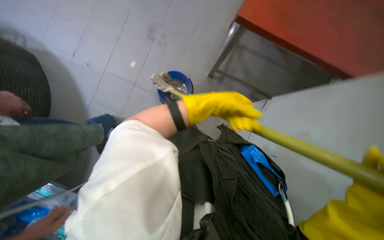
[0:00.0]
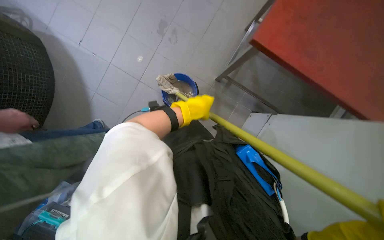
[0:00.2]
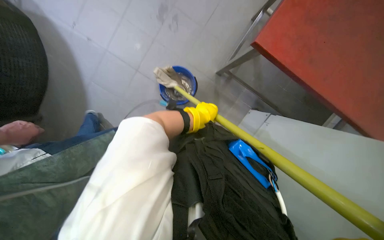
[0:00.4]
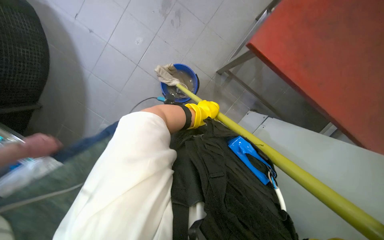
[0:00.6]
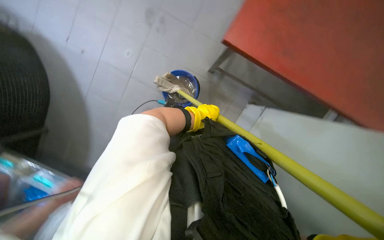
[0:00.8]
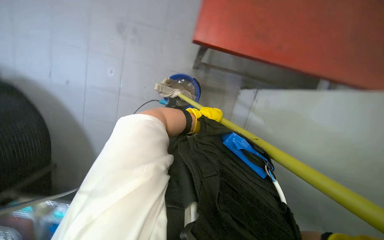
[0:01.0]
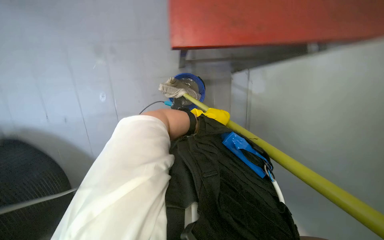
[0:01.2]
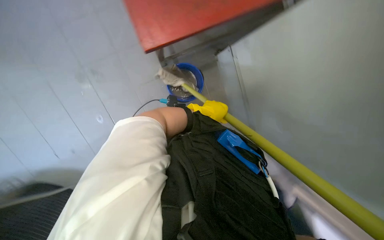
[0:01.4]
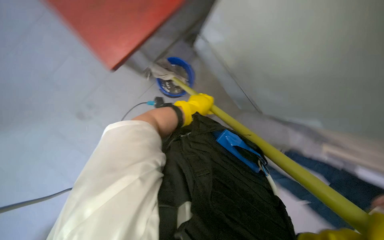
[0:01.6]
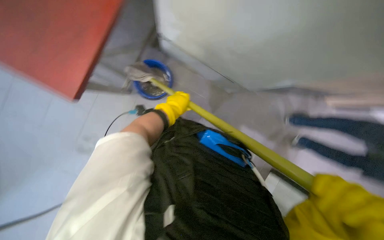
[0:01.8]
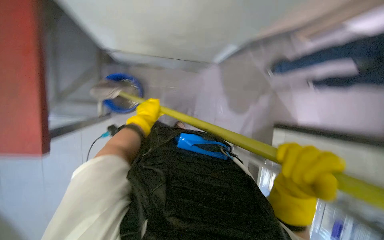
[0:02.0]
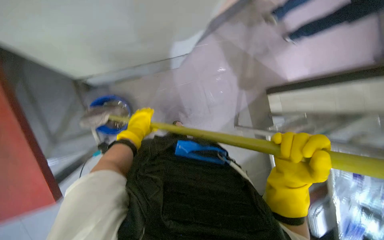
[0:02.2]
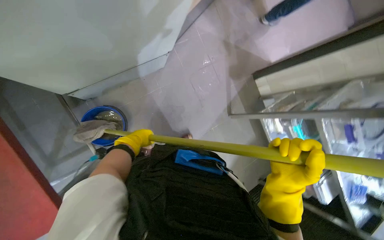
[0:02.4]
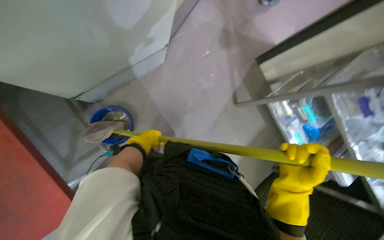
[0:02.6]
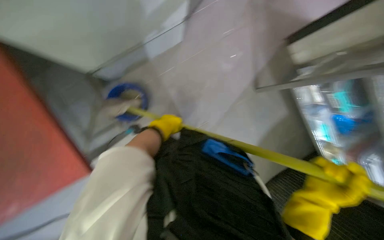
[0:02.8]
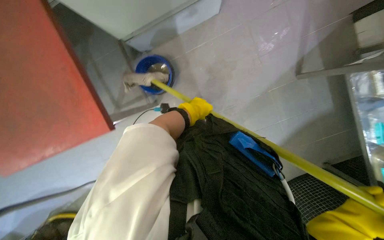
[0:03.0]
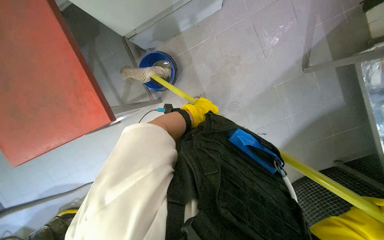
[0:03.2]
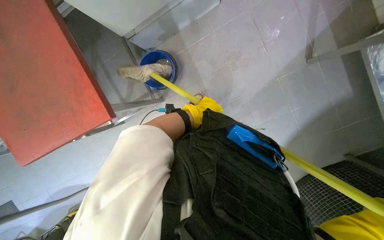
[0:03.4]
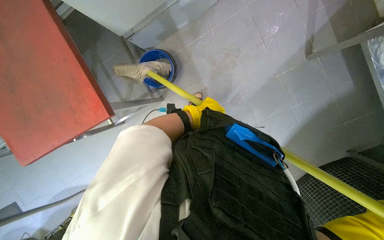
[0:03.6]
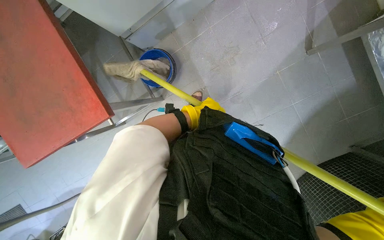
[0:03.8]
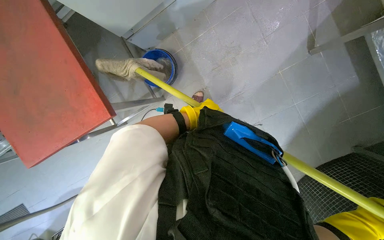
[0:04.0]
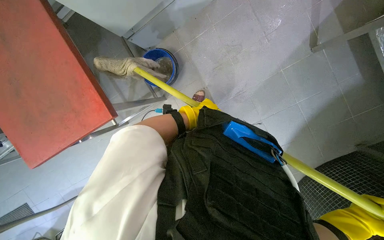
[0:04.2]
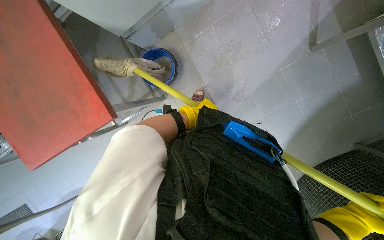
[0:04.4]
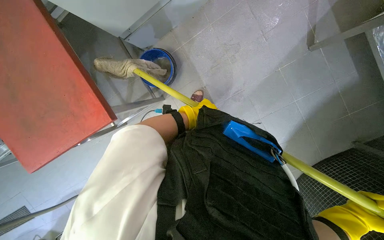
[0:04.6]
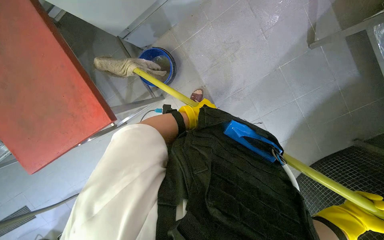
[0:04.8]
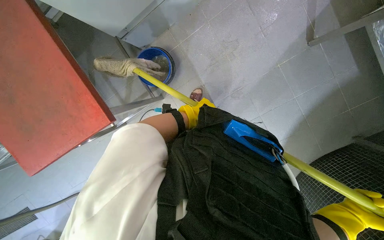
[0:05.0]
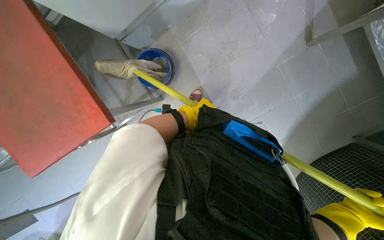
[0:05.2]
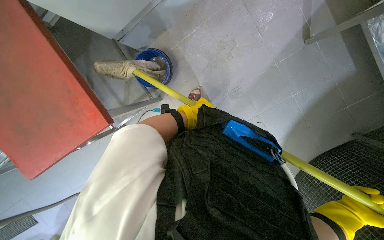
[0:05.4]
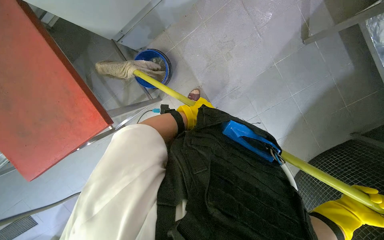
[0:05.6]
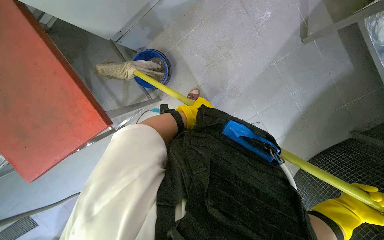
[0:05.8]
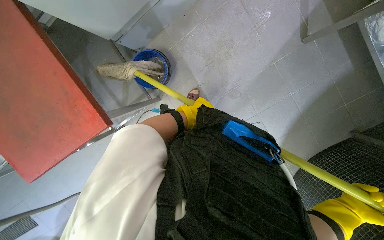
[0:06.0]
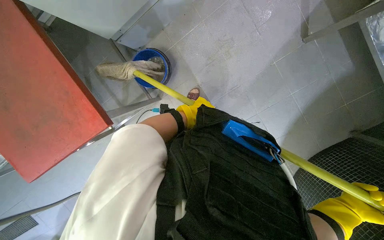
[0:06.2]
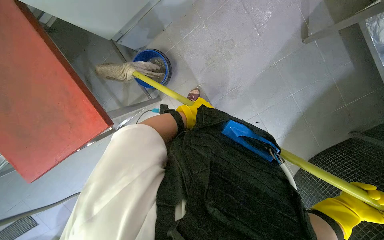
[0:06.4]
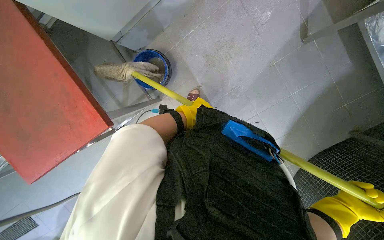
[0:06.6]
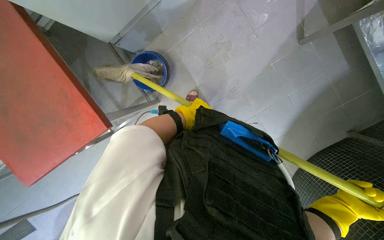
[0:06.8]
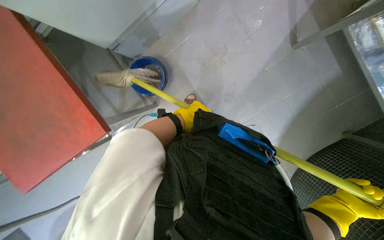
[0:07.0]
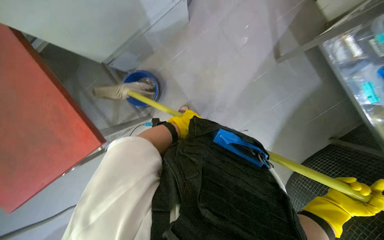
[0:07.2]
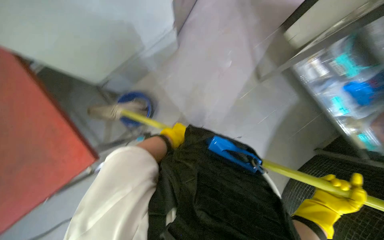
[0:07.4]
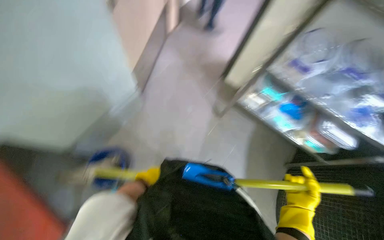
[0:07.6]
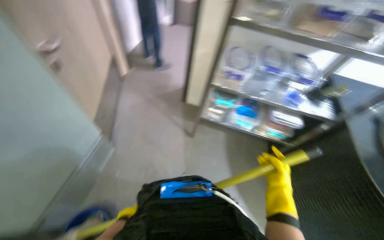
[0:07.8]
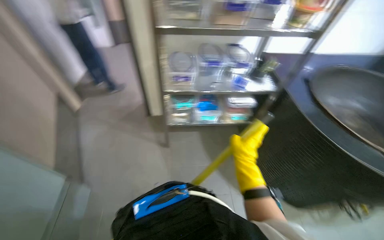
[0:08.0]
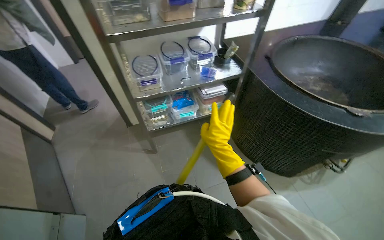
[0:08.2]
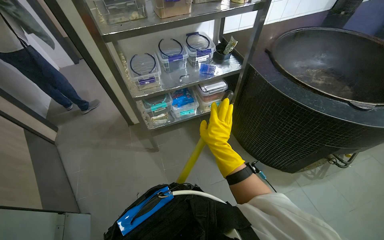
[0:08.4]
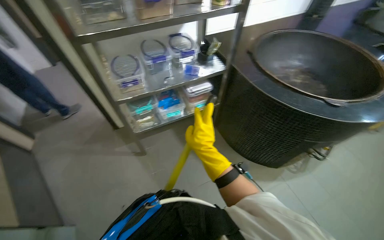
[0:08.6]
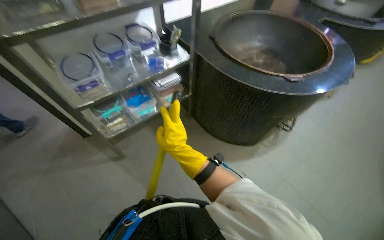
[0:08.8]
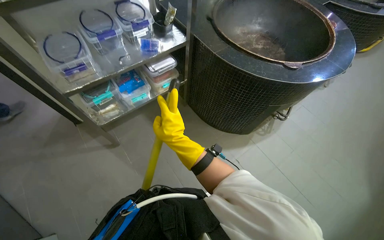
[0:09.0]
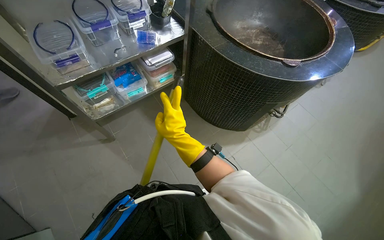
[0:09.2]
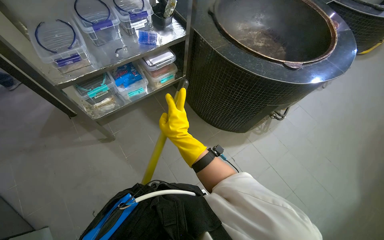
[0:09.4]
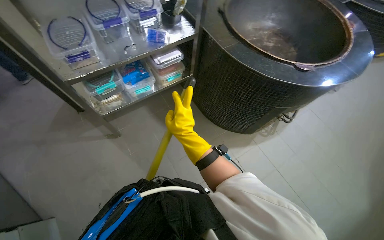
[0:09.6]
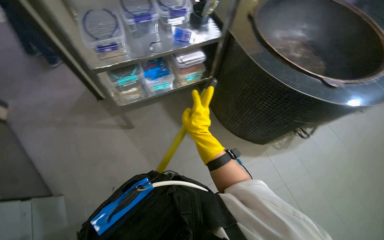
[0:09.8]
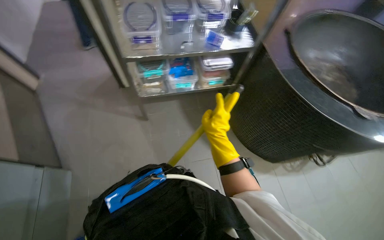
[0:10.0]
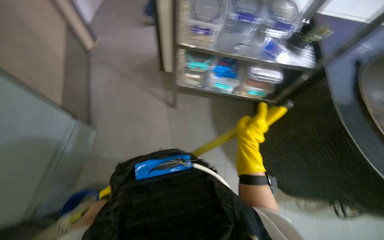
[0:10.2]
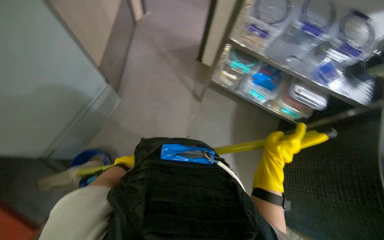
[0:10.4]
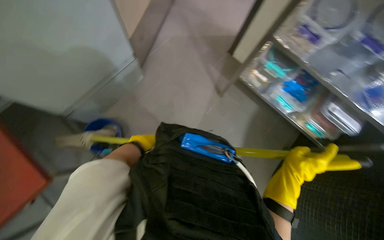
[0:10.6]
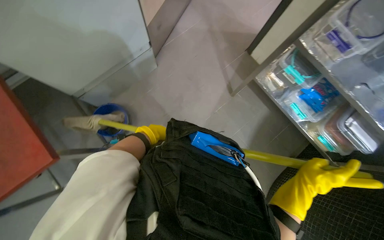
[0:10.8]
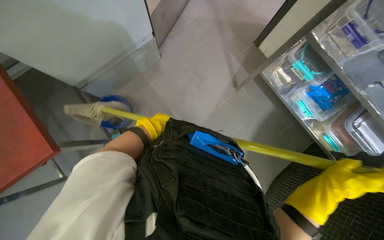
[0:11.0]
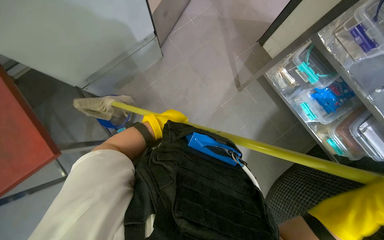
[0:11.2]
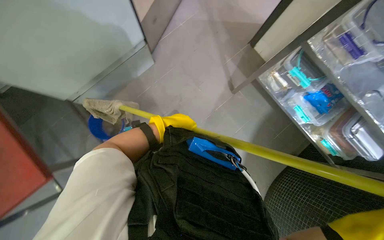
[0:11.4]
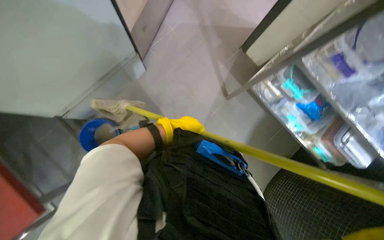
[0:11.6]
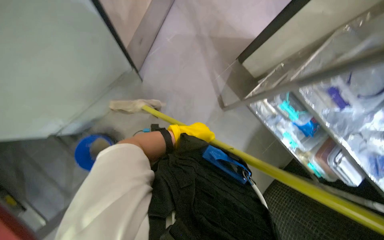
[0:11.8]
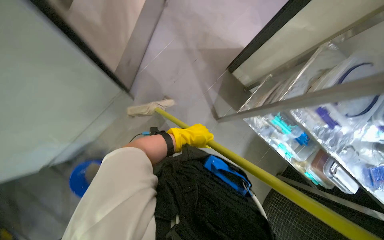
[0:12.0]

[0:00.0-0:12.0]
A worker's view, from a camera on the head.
Job: mopping floor.
The whole recording: Mopping kitchen floor. The worker mops the kitchen floor to clean up remaining debris and wet spots.
0:00.0 to 0:01.6: The scene rotates counterclockwise by roughly 35 degrees.
0:01.6 to 0:03.0: The camera sweeps to the left, by some 15 degrees. The view tilts some 15 degrees downward. The scene turns roughly 35 degrees counterclockwise in the picture.
0:03.0 to 0:04.4: The left hand travels farther from the camera by about 15 cm.
0:04.4 to 0:06.0: The left hand reaches some 10 cm farther from the camera, then returns.
0:06.0 to 0:07.6: The head turns to the right by roughly 25 degrees. The wearer looks approximately 35 degrees further upward.
0:07.6 to 0:09.0: The head rotates roughly 75 degrees to the right.
0:09.0 to 0:10.4: The wearer's head swings some 65 degrees to the left.
0:10.4 to 0:12.0: The scene rotates clockwise by about 30 degrees.

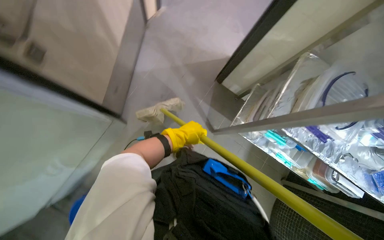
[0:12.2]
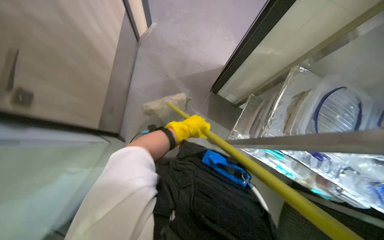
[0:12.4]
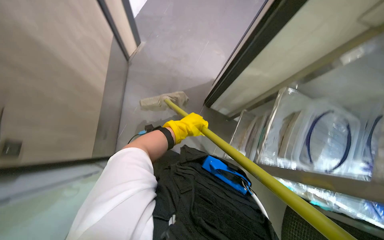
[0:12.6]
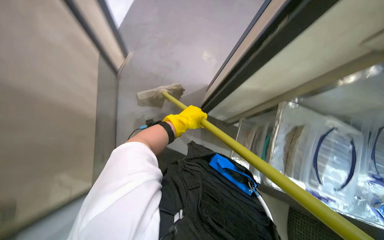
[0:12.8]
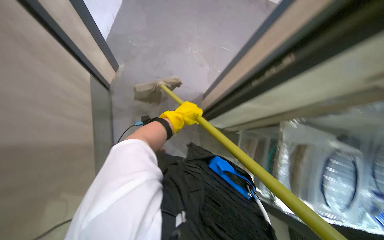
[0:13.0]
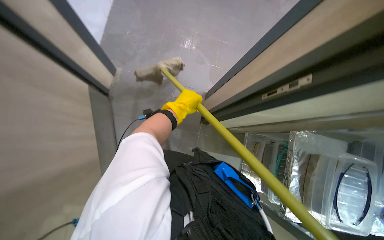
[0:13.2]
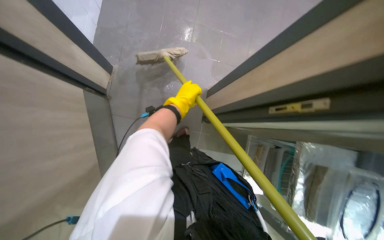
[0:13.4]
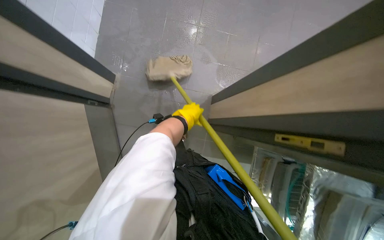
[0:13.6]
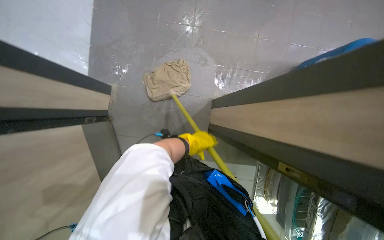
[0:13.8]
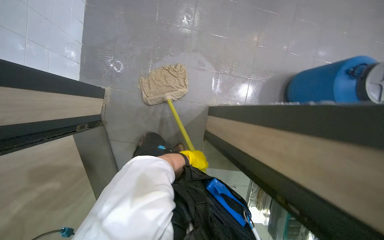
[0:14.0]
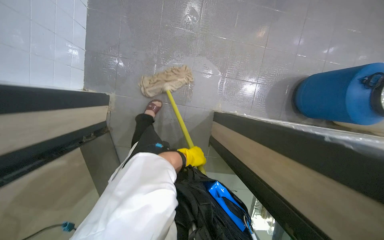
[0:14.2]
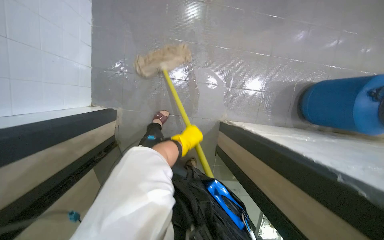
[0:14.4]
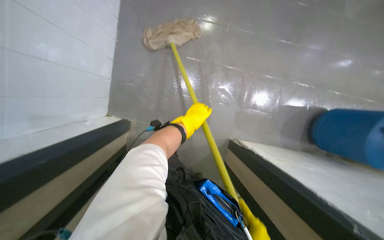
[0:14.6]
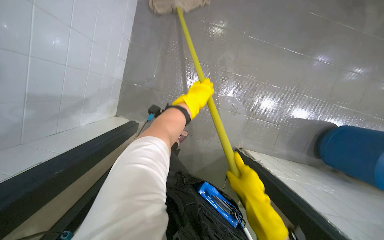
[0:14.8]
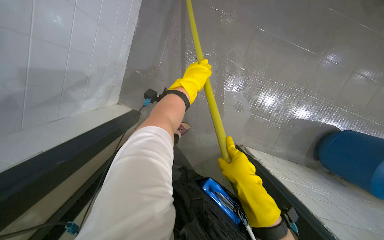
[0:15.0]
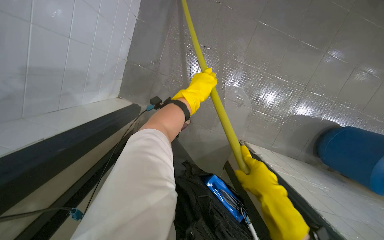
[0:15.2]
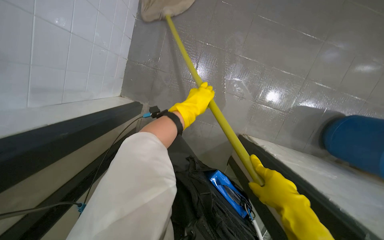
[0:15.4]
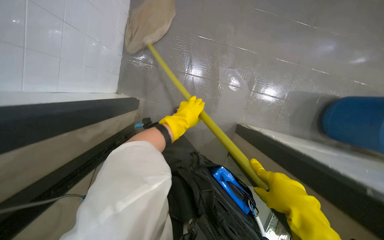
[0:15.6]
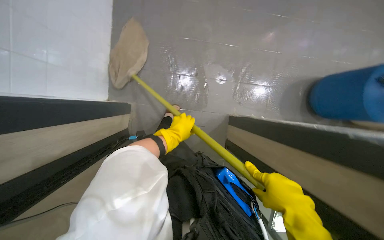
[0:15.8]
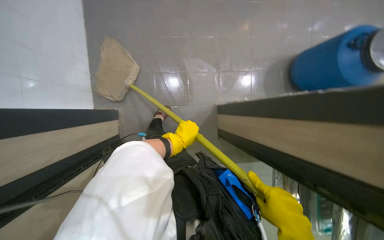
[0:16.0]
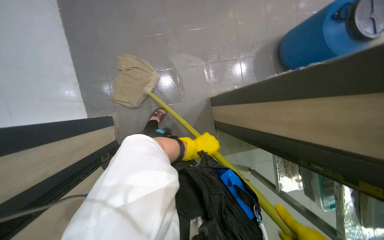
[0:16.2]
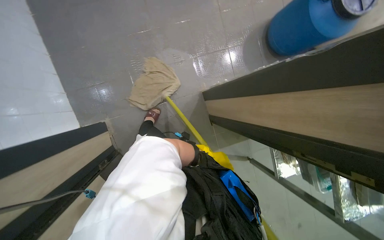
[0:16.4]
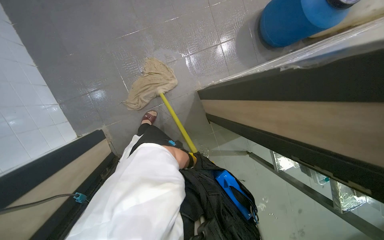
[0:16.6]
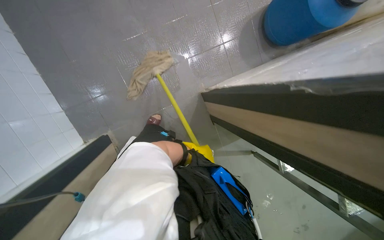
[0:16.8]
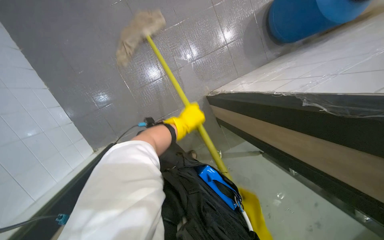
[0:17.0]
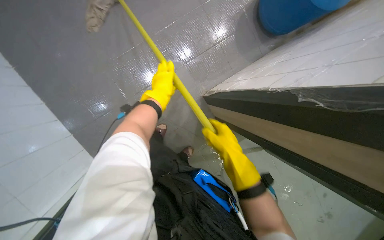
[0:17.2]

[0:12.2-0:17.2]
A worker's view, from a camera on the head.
Job: mopping floor.
The whole recording: Mopping kitchen floor. The worker mops the kitchen floor to clean up remaining debris and wet spots.
0:12.2 to 0:13.8: The wearer moves approximately 40 cm.
0:13.8 to 0:15.6: The camera travels approximately 60 cm. The wearer looks roughly 15 degrees further downward.
0:15.6 to 0:17.2: The scene rotates counterclockwise by approximately 50 degrees.

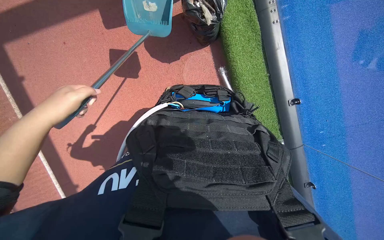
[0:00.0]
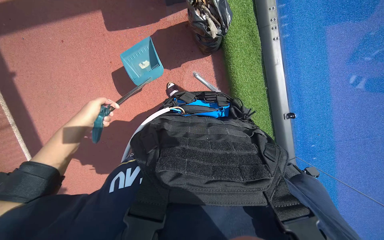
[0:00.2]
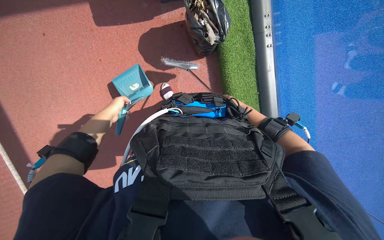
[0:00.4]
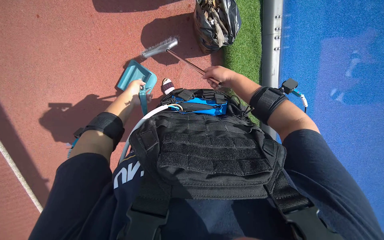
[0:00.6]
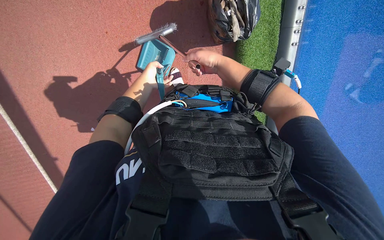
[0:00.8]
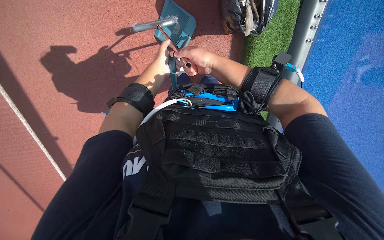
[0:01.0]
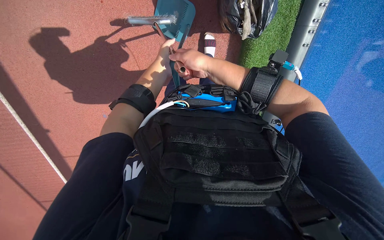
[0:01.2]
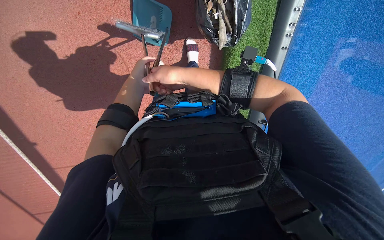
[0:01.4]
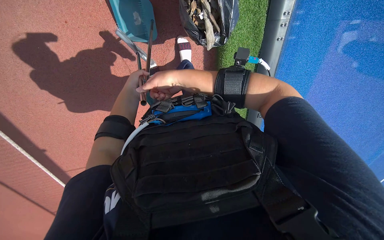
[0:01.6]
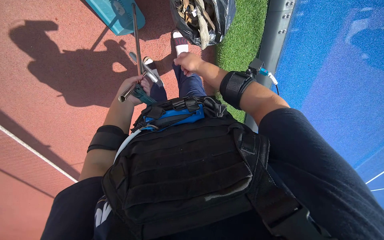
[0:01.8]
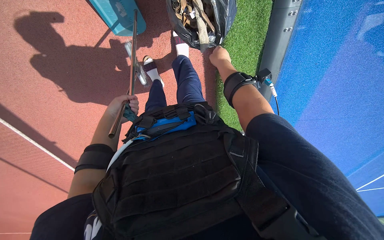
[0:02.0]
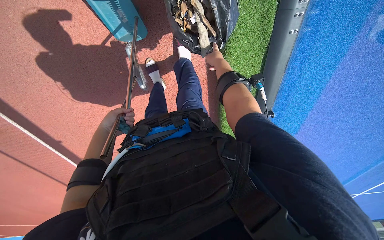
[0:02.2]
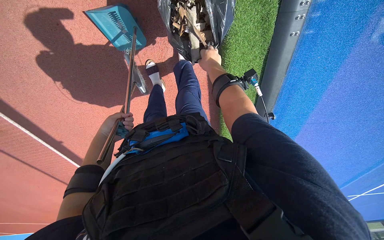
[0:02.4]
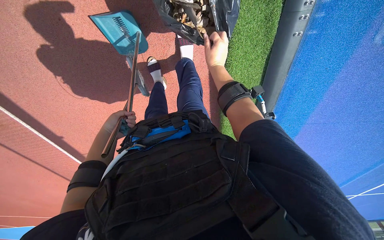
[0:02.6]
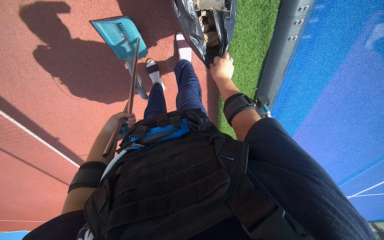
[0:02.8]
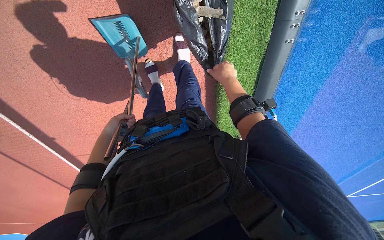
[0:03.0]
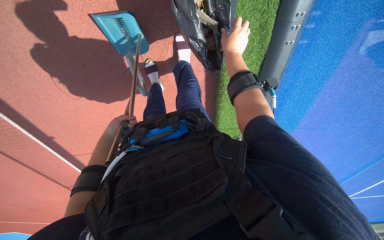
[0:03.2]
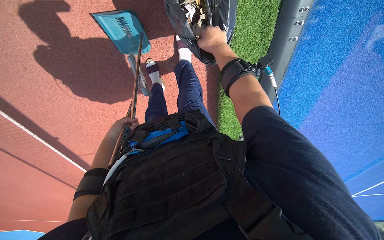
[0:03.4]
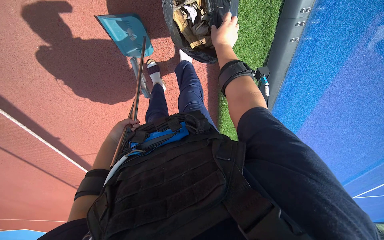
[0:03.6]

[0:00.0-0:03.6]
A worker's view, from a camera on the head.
Job: managing trash.
The whole recording: Discarding trash into plastic bin. The worker throws the trash from the dustpan into the plastic bin.
0:00.0 to 0:01.8: The camera travels some 40 cm. The camera pitches downward, by about 15 degrees.
0:01.8 to 0:03.6: The right hand moves up the picture and to the right, some 20 cm. Meanwhile the left hand heads down the picture, covering approximately 10 cm.
